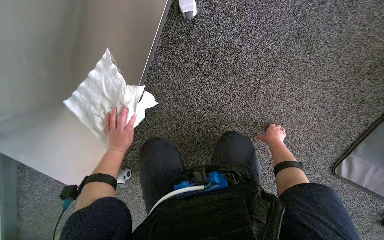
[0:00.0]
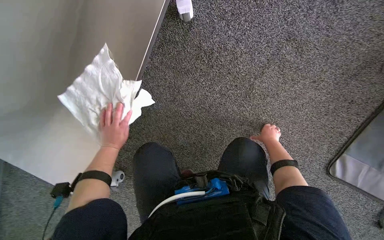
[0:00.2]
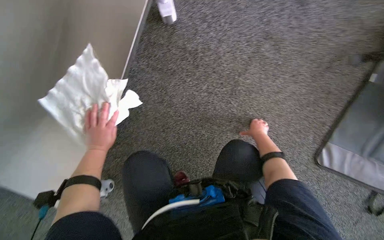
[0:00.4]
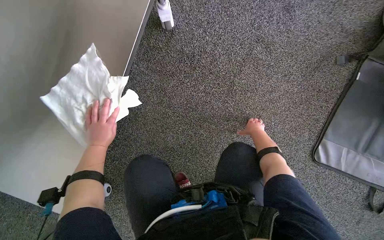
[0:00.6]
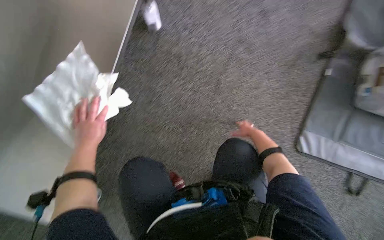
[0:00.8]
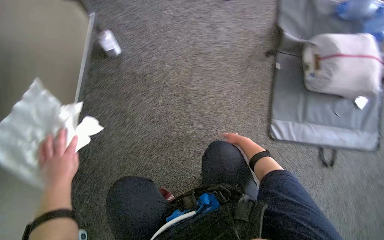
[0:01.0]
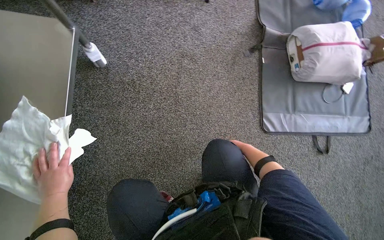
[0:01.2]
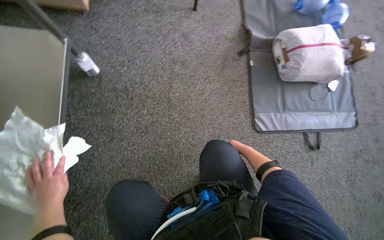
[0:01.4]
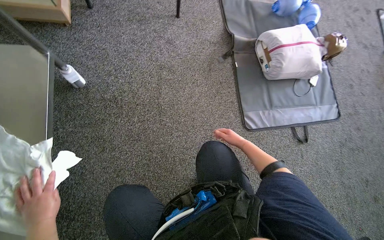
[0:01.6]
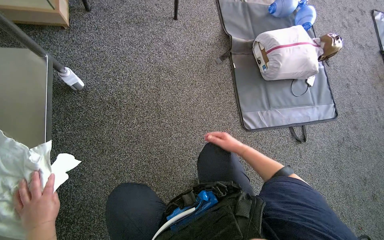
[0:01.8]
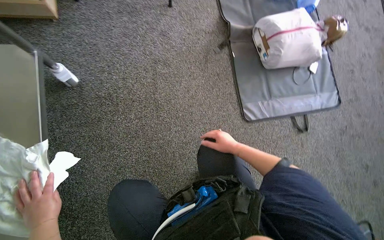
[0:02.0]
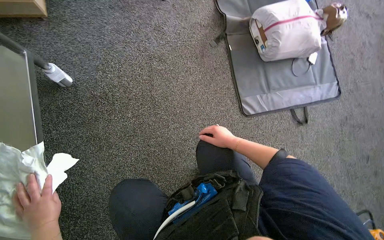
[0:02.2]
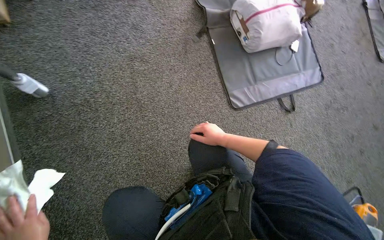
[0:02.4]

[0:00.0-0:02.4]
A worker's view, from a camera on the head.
Job: wiping surfaces.
The whole recording: Wiping metal cart. Wipes the metal cart with a white cloth.
0:00.0 to 0:01.2: The head turns to the right by approximately 30 degrees. The view tips upward by roughly 20 degrees. The right hand shifts roughly 20 cm nearer to the camera.
0:01.2 to 0:02.4: The right hand shifts roughly 15 cm nearer to the camera.

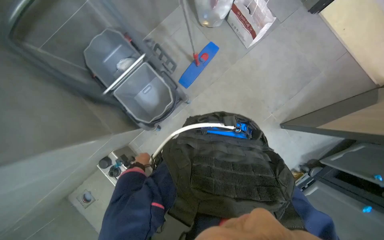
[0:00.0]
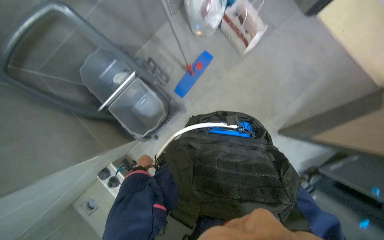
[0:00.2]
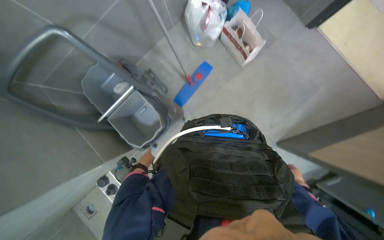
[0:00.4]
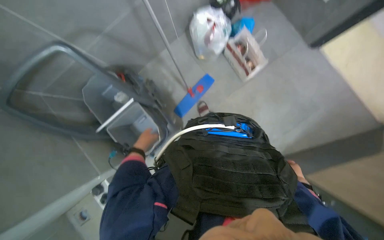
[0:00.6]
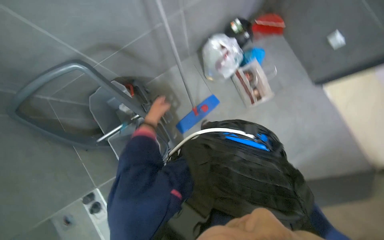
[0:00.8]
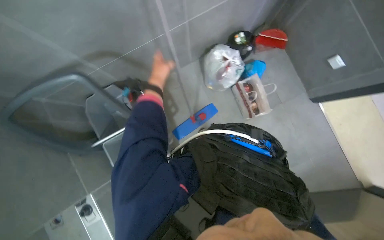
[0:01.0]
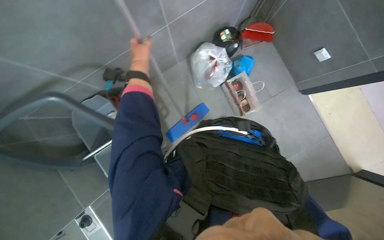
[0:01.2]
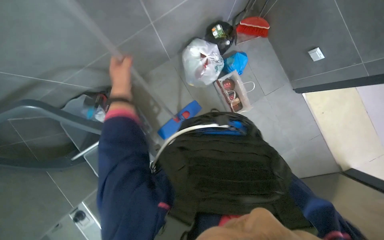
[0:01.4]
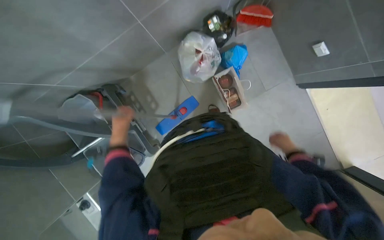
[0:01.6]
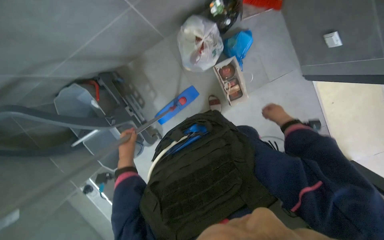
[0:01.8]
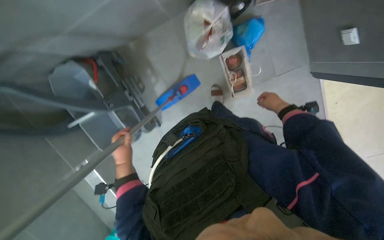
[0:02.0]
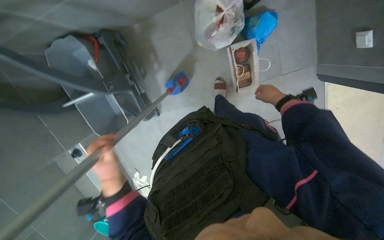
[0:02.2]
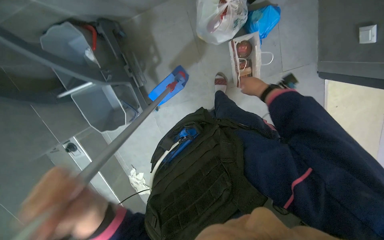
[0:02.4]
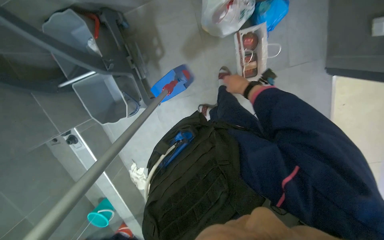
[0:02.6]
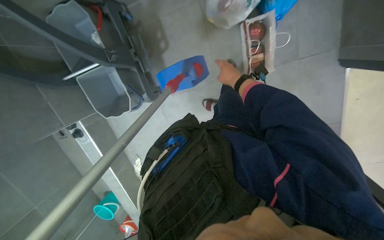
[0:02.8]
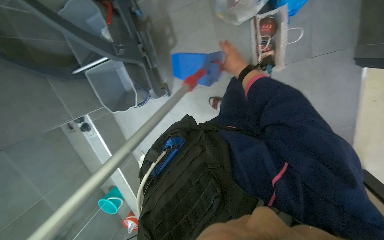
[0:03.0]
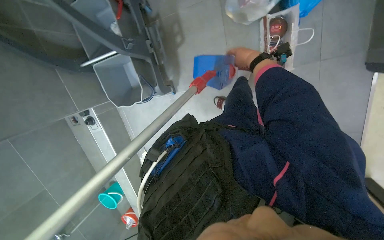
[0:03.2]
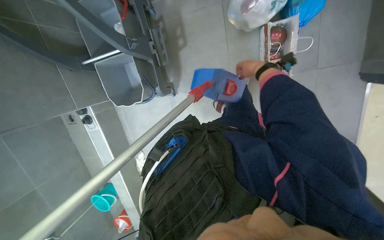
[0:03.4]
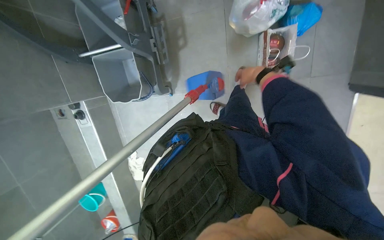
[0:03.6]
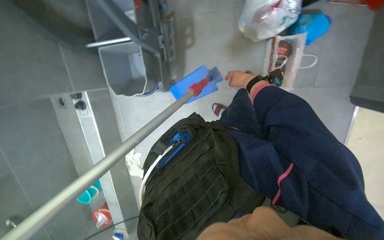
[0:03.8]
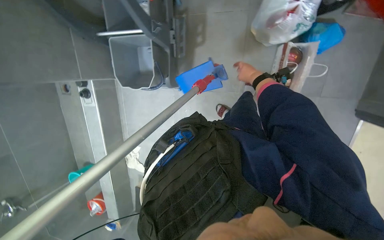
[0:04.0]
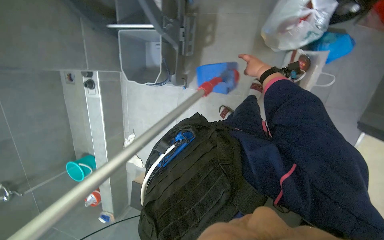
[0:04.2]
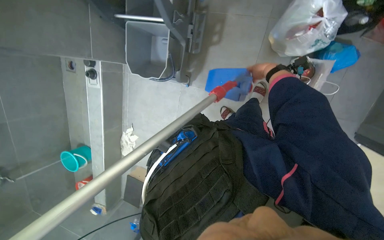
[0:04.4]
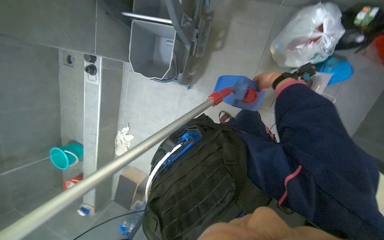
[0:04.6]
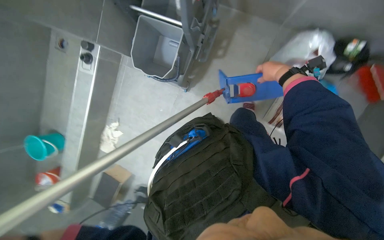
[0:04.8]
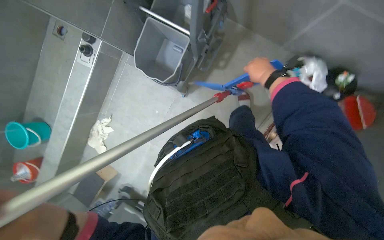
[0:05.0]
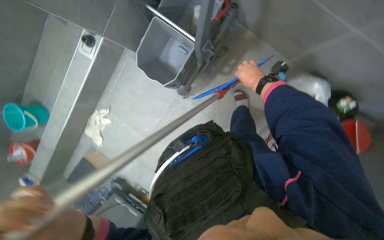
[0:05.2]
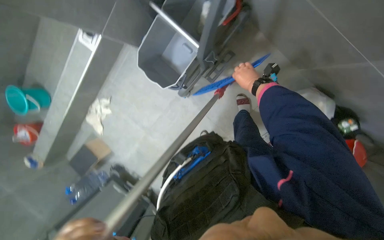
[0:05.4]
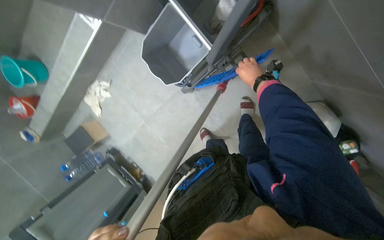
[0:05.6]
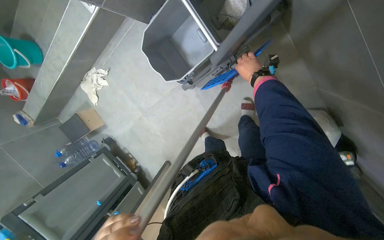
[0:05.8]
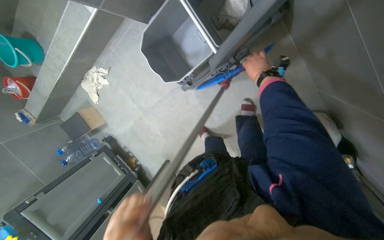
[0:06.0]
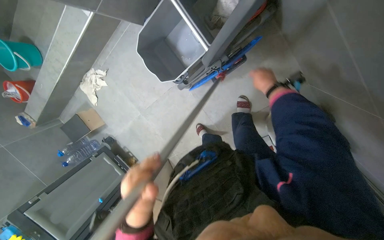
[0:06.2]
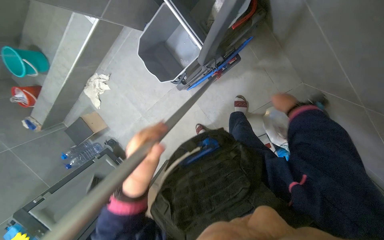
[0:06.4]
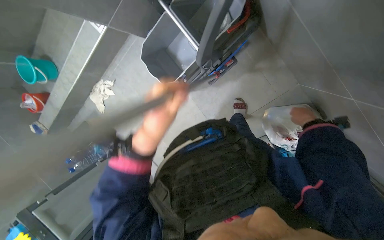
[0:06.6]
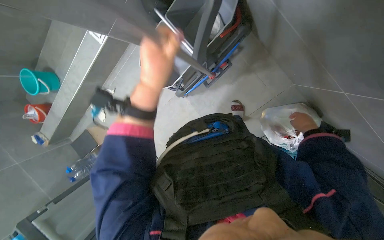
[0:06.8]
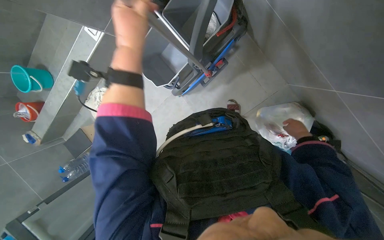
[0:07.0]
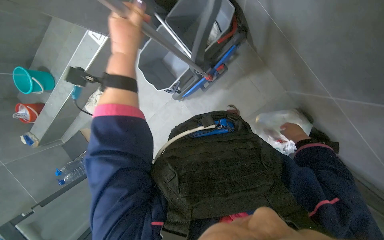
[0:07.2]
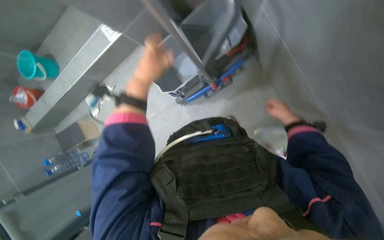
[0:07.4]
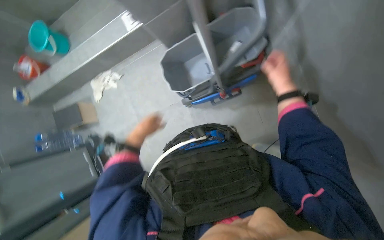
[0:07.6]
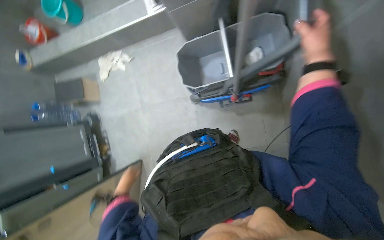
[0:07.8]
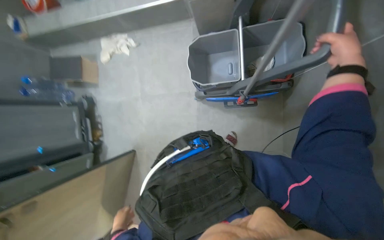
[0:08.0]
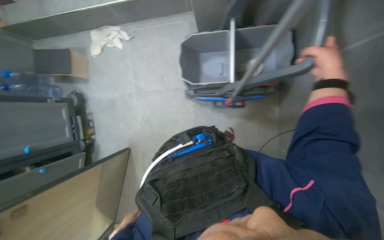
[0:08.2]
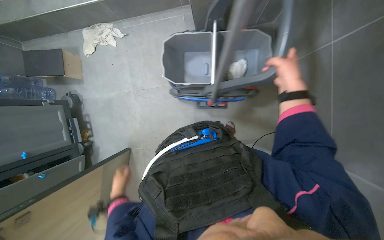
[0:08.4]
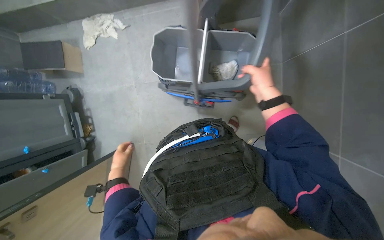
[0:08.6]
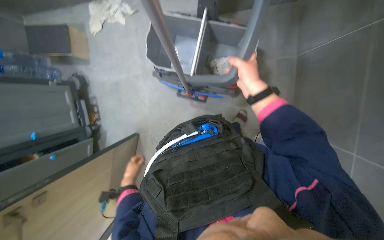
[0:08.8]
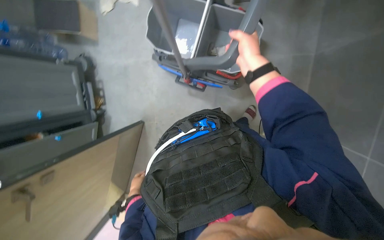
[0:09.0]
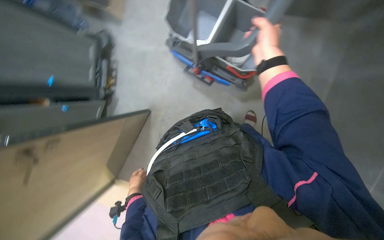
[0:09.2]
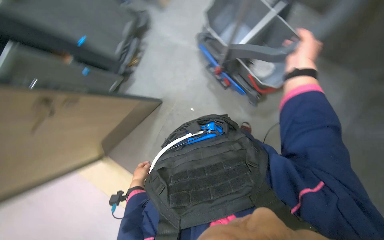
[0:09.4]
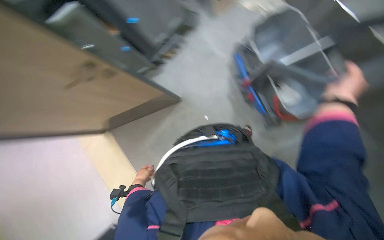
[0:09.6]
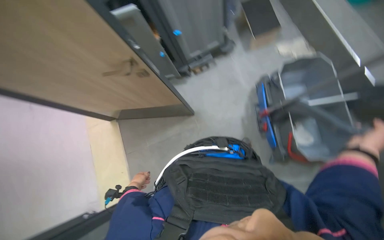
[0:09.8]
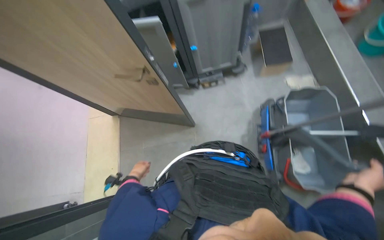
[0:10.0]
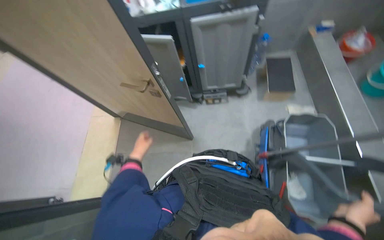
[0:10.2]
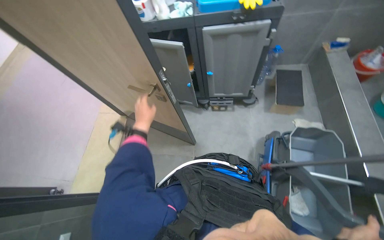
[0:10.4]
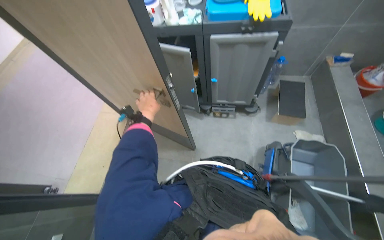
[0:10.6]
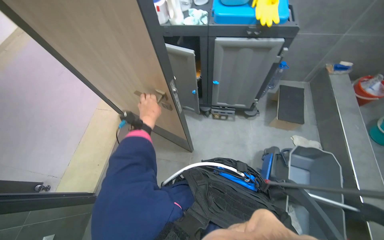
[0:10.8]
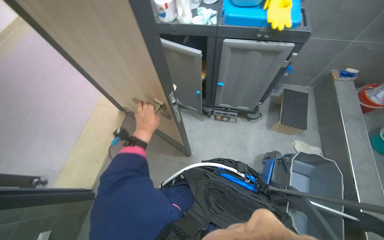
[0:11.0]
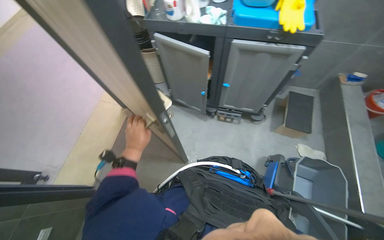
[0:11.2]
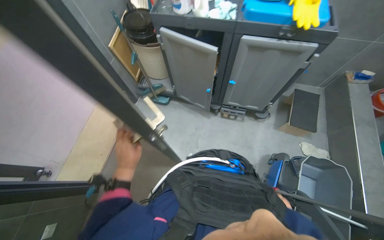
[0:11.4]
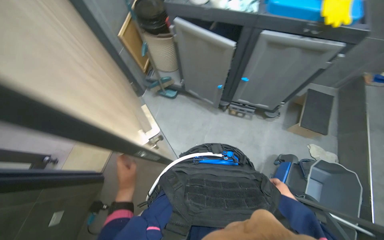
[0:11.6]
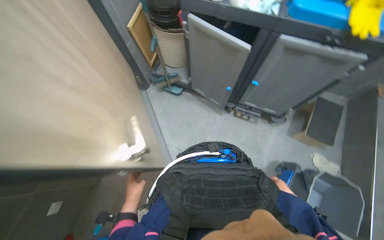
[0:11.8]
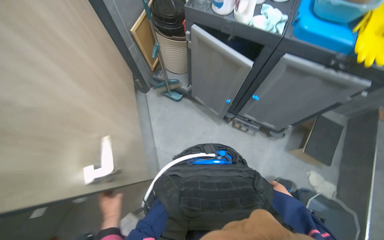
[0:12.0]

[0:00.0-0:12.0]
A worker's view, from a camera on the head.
Job: preparing cleaning supplies.
The whole recording: Setting up cleaning cart. The worker assembles the mop, retrieves cleaning tablets, and prepares a solution in a container from the cleaning cart.
0:00.0 to 0:01.6: The wearer moves some 80 cm.
0:01.6 to 0:03.0: The camera pitches downward, by approximately 25 degrees. The right hand shifts some 40 cm up the picture and to the left.
0:03.0 to 0:04.4: Everything in view rotates some 25 degrees clockwise.
0:04.4 to 0:06.0: The scene rotates clockwise by some 35 degrees.
0:06.0 to 0:07.6: The view tilts about 15 degrees upward. The right hand heads nearer to the camera, covering about 30 cm, and reaches roughly 30 cm down the picture, then returns.
0:07.6 to 0:09.0: The wearer looks roughly 15 degrees further downward. The right hand travels to the left by approximately 40 cm. The left hand swings up and down the picture, some 35 cm each way, with 2 reversals.
0:09.0 to 0:10.4: The wearer looks roughly 20 degrees further upward. The scene rotates clockwise by some 55 degrees.
0:10.4 to 0:12.0: The left hand travels down the picture and to the left by about 30 cm.

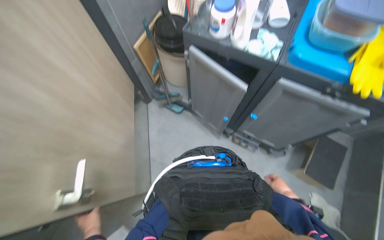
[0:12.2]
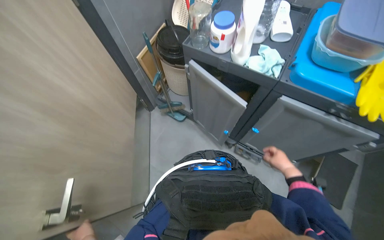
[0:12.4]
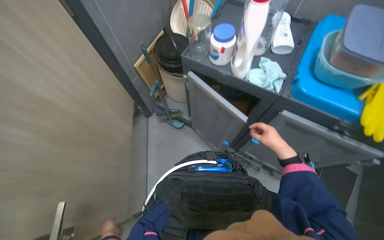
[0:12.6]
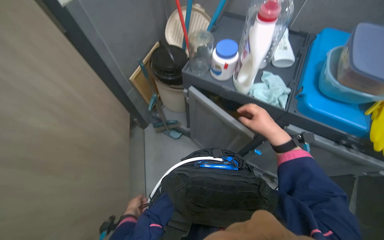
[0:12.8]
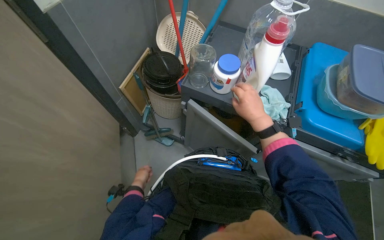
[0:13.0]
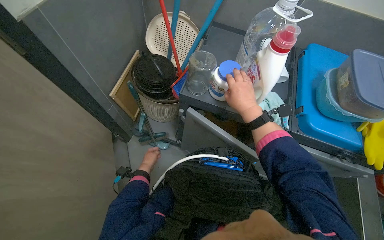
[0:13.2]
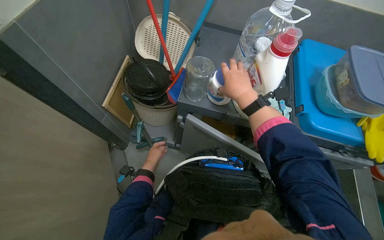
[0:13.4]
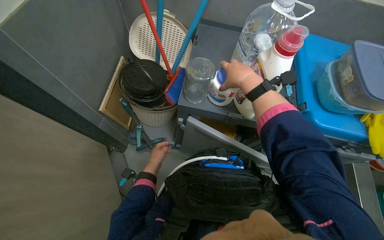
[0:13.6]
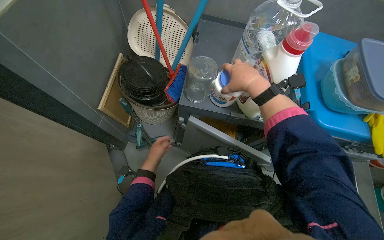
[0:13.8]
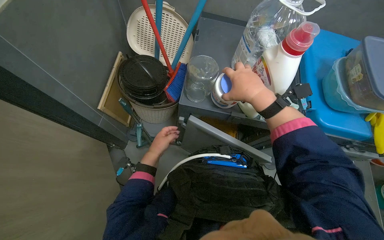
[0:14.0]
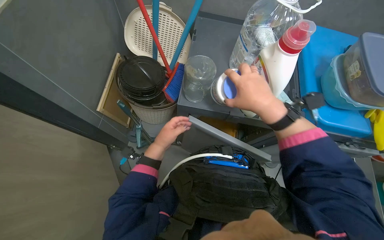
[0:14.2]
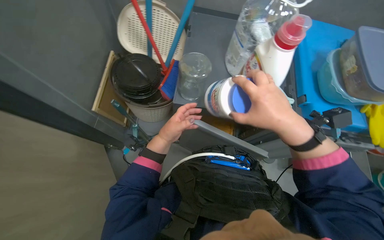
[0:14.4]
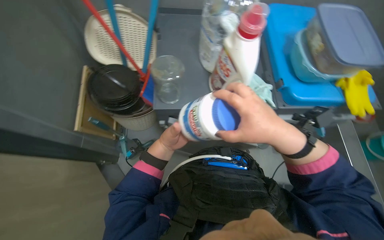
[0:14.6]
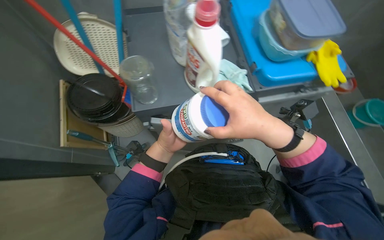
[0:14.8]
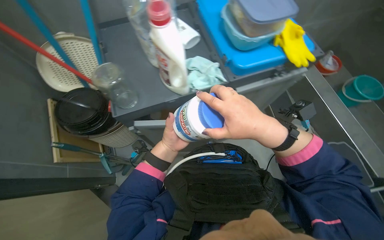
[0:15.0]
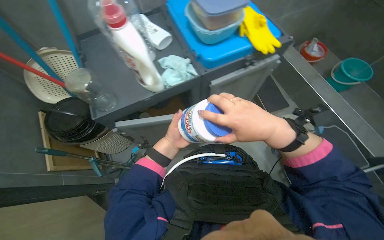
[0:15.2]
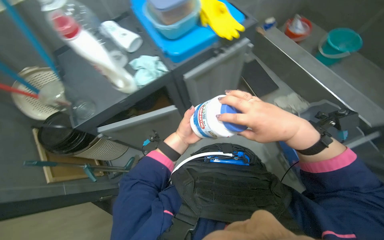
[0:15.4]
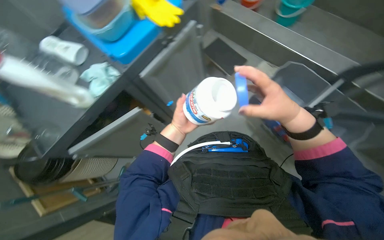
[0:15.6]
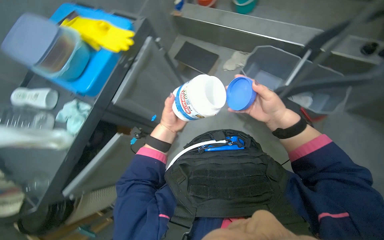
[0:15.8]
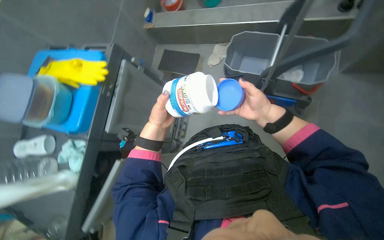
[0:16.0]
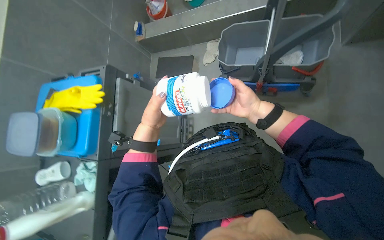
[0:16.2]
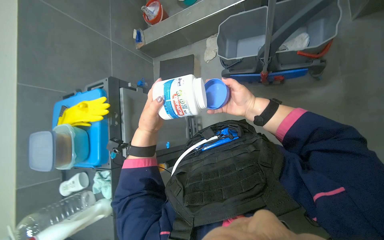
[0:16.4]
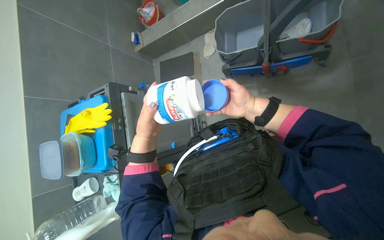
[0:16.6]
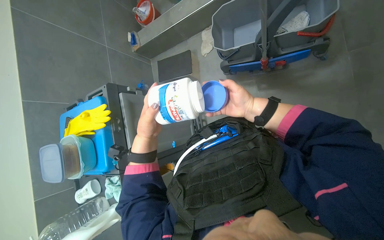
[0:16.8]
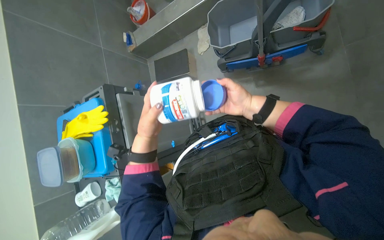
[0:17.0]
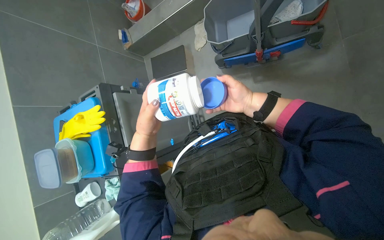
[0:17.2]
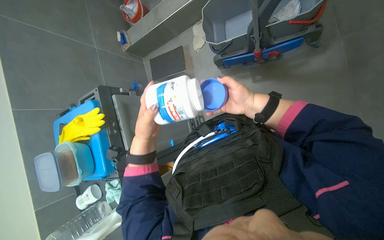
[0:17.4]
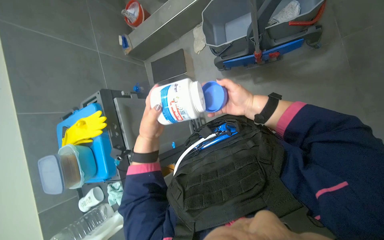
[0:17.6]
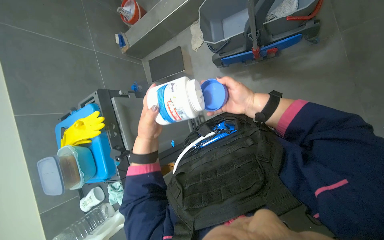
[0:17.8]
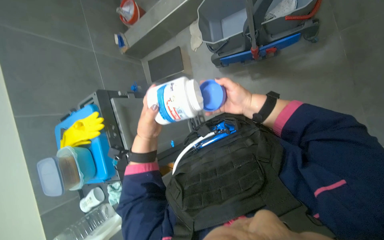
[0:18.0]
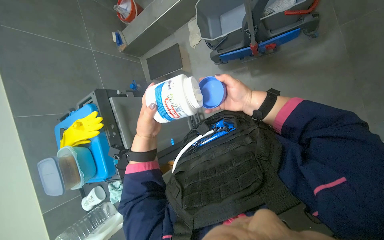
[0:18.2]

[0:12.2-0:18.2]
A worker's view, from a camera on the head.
Job: preparing cleaning supplies.
The whole recording: Setting up cleaning cart. The worker assembles the mop, retrieves cleaning tablets, and prepares a solution in a container from the cleaning cart.
0:12.2 to 0:13.8: The camera is carried approximately 50 cm. The wearer looks some 20 degrees further to the right.
0:13.8 to 0:15.2: The scene rotates counterclockwise by about 35 degrees.
0:15.2 to 0:16.6: The camera is carried about 50 cm. The scene rotates counterclockwise by some 75 degrees.
0:16.6 to 0:18.2: The hands work in one place, with small movements.
